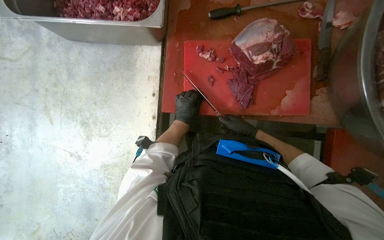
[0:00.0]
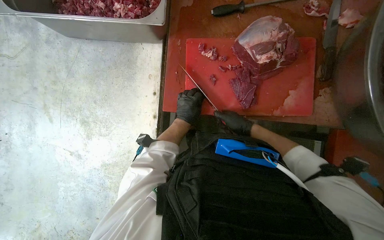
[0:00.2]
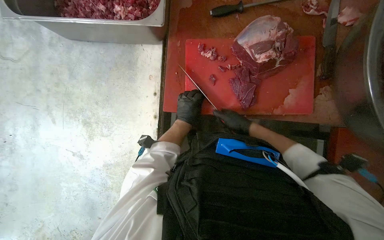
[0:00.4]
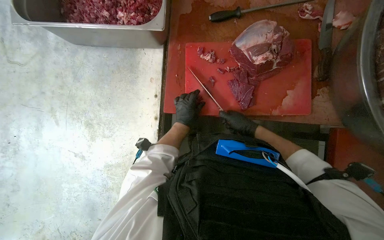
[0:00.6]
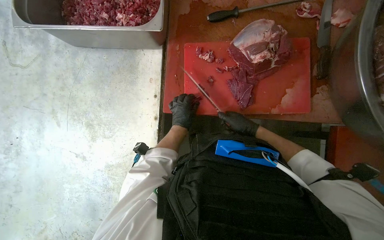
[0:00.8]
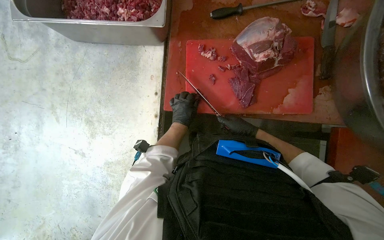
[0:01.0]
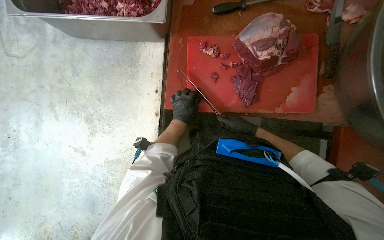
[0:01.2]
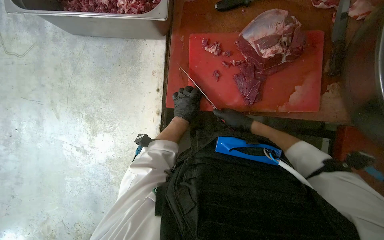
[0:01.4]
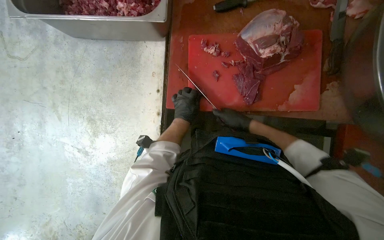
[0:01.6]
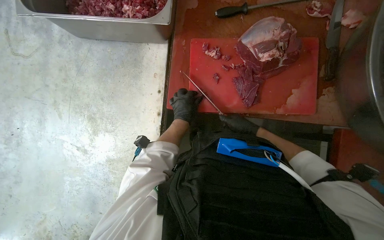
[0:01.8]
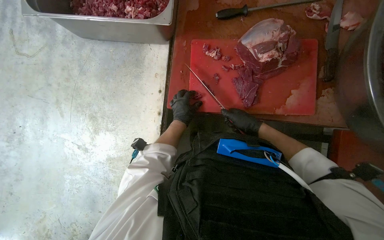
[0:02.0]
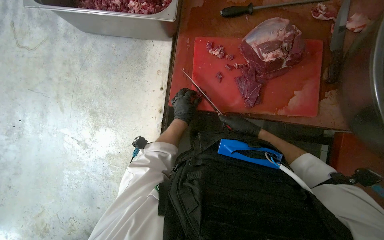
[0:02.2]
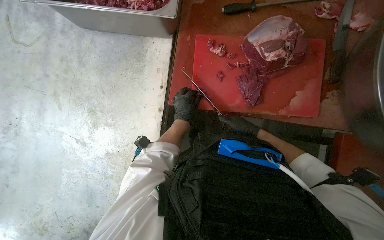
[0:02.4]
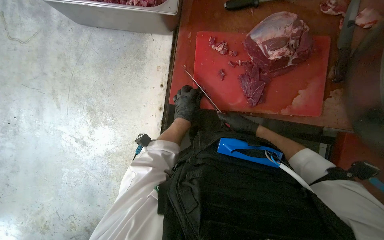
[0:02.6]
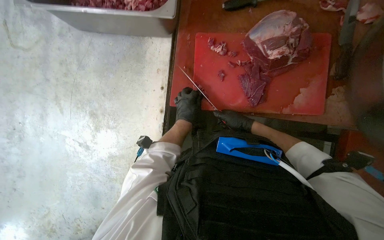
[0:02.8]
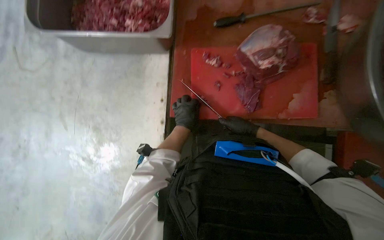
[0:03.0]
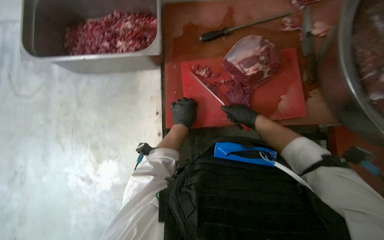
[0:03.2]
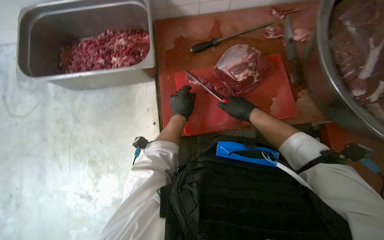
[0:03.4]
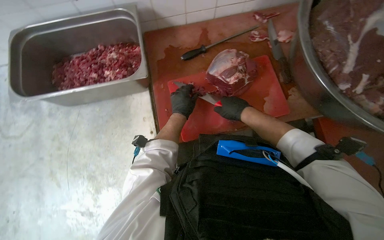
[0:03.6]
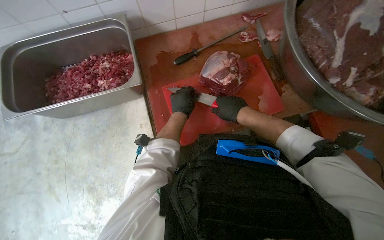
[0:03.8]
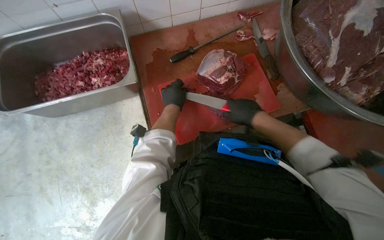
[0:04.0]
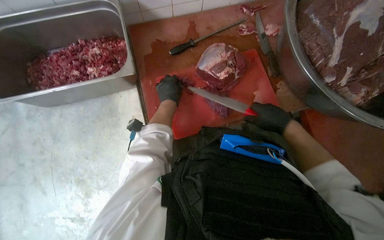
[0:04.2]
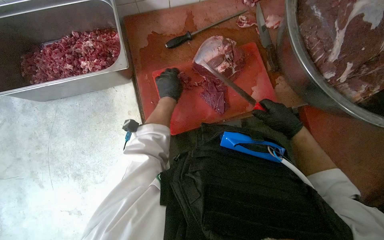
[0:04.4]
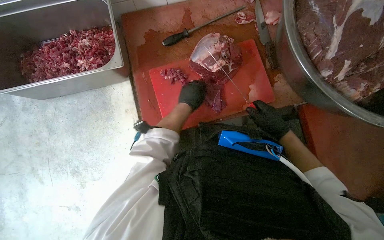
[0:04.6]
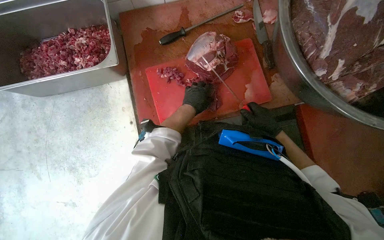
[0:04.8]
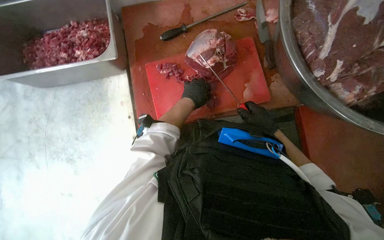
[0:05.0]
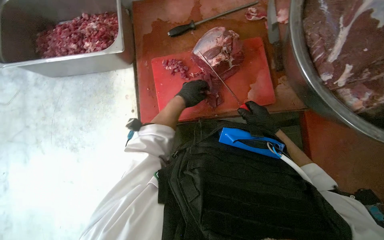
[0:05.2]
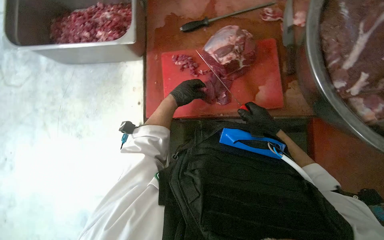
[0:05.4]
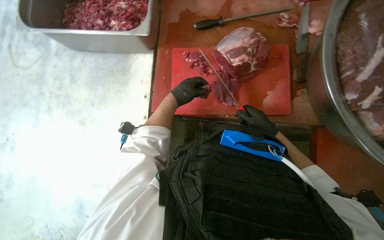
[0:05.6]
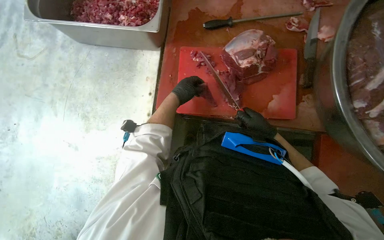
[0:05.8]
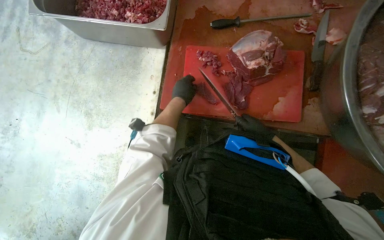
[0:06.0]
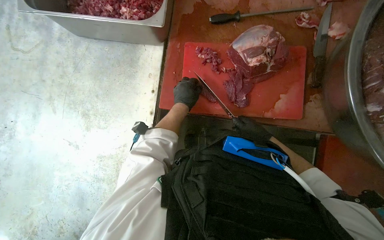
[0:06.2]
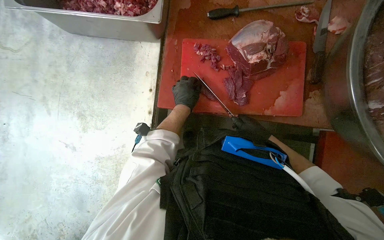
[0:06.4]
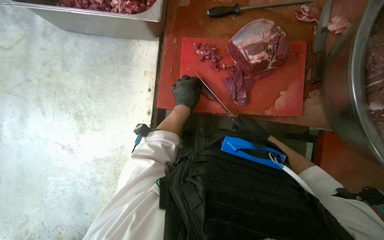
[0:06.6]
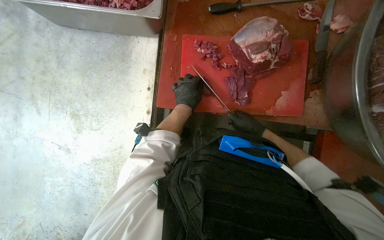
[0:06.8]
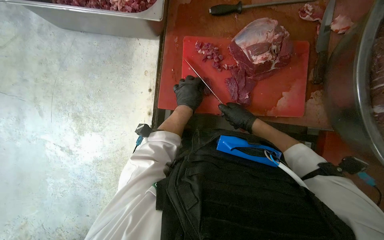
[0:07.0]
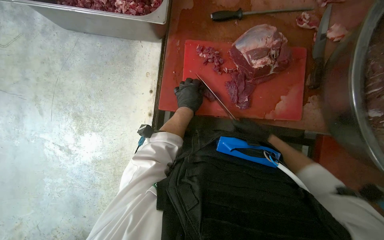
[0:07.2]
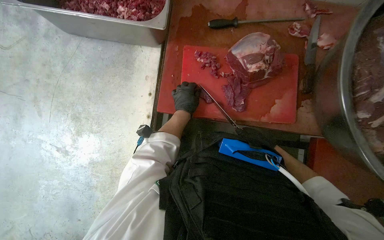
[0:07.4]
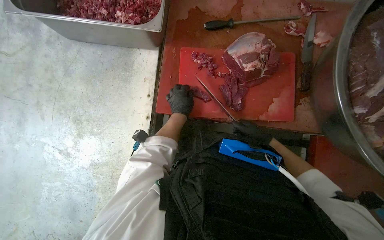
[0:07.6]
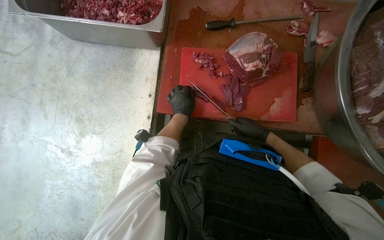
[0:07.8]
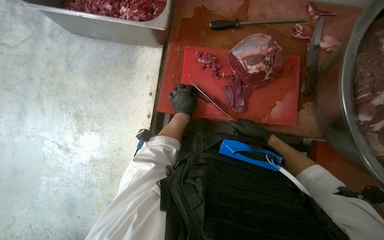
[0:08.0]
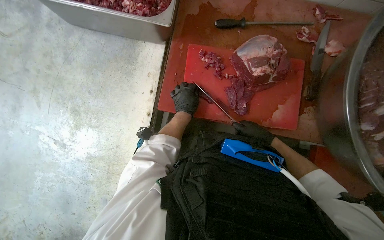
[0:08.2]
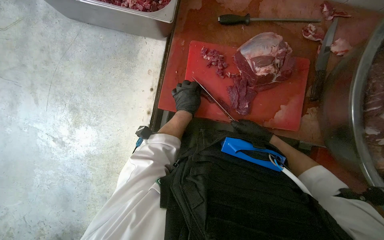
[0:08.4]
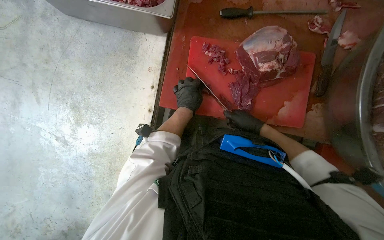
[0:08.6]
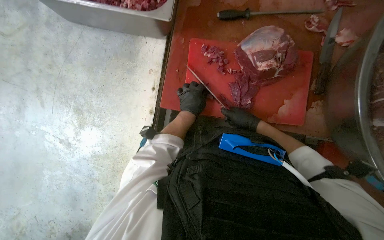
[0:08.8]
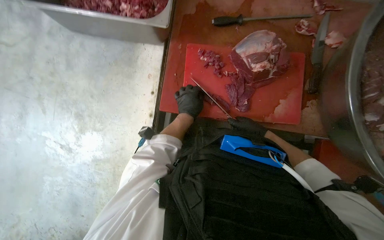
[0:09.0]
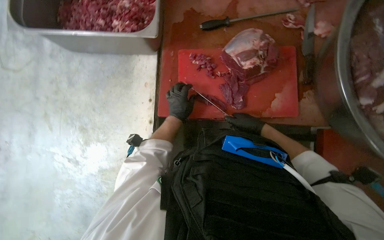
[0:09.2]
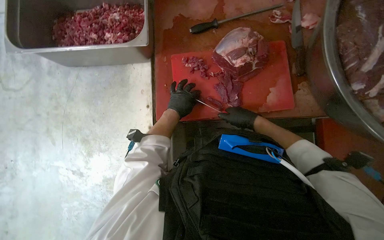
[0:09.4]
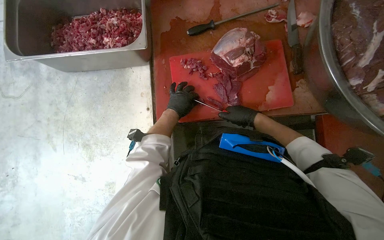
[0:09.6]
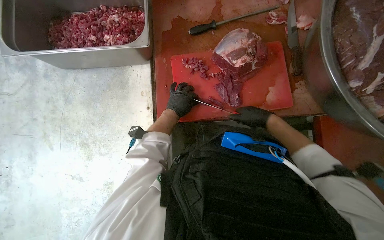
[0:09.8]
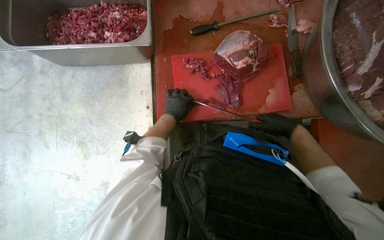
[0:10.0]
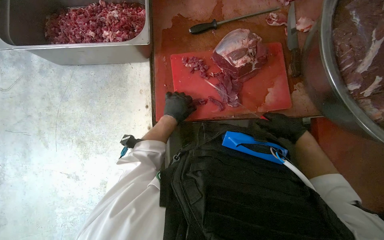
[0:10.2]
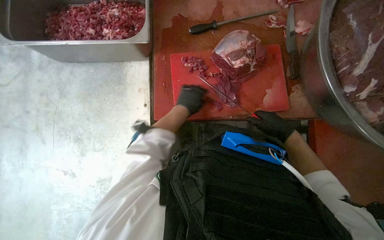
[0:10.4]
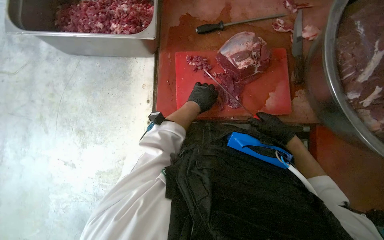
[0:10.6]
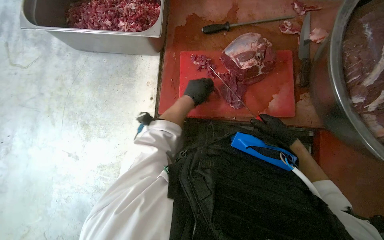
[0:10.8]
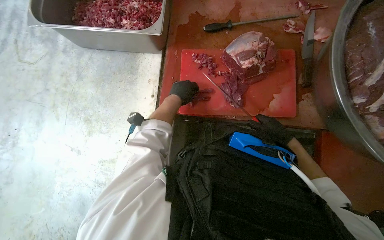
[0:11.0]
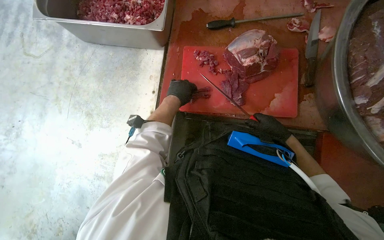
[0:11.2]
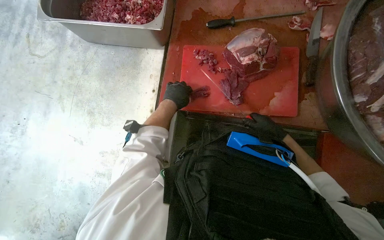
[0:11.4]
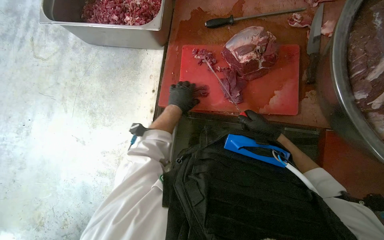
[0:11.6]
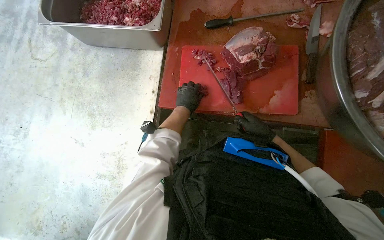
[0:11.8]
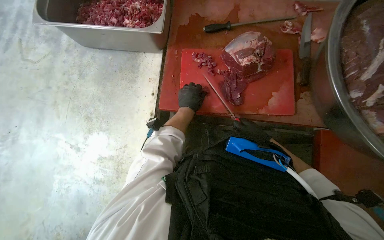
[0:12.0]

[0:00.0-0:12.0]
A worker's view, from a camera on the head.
Job: preparing food.
The whole recording: Cutting meat on board. The worker cuts pieces of meat on a red cutting board with a knife.
0:00.0 to 0:03.0: The hands are busy where they are.
0:03.0 to 0:04.4: The right hand heads nearer to the camera and to the right, covering roughly 20 cm. Meanwhile the left hand shifts approximately 20 cm up the picture.
0:04.4 to 0:06.0: The right hand shifts about 15 cm farther from the camera.
0:06.0 to 0:07.6: The hands stay close to where they were, moving slightly.
0:09.0 to 0:10.4: The right hand goes roughly 15 cm nearer to the camera.
0:10.4 to 0:12.0: The right hand goes roughly 15 cm farther from the camera.

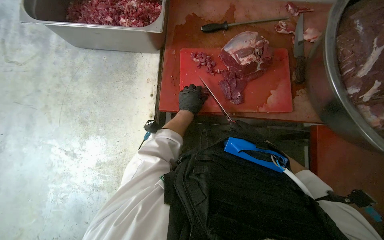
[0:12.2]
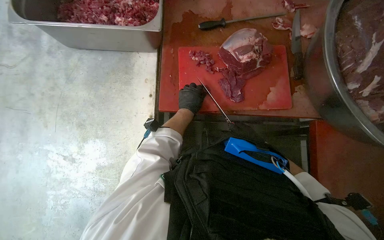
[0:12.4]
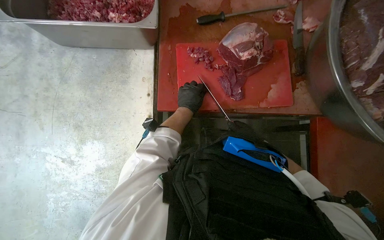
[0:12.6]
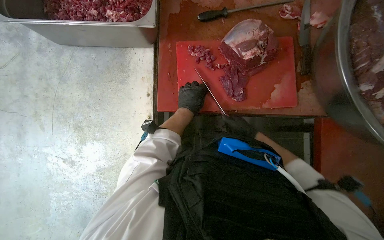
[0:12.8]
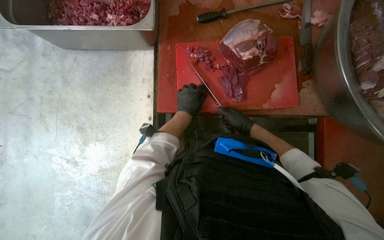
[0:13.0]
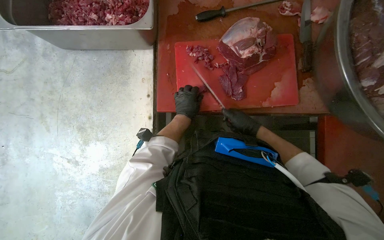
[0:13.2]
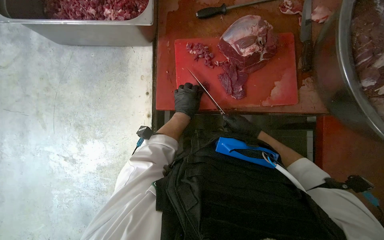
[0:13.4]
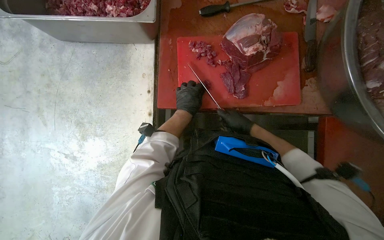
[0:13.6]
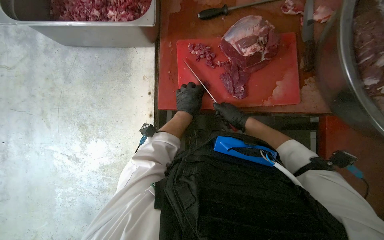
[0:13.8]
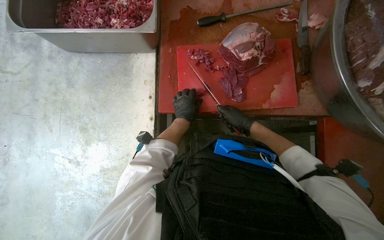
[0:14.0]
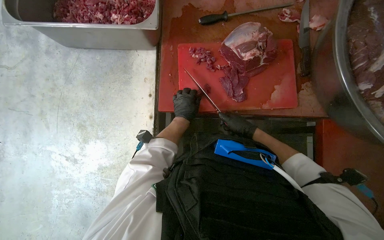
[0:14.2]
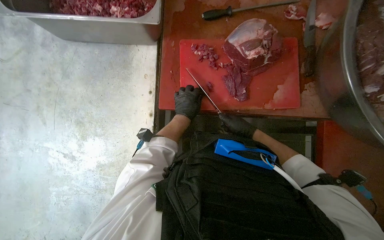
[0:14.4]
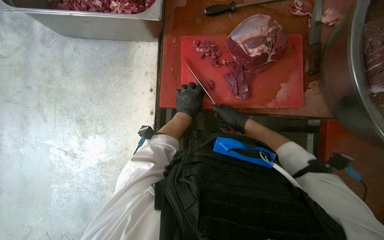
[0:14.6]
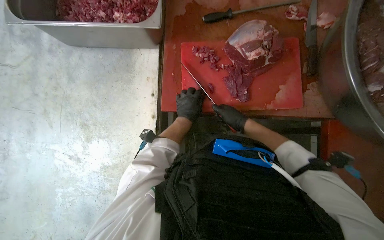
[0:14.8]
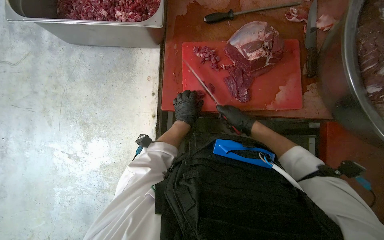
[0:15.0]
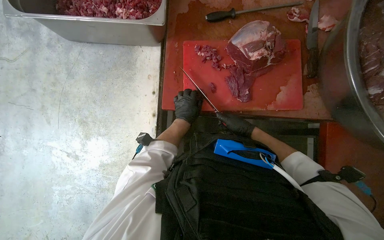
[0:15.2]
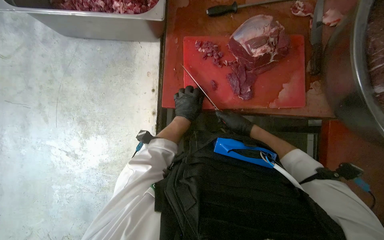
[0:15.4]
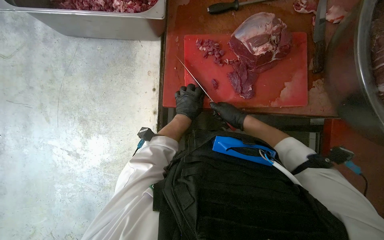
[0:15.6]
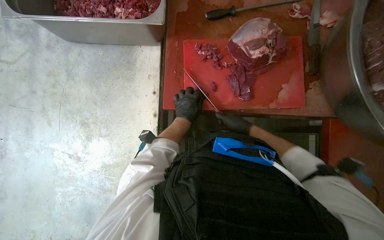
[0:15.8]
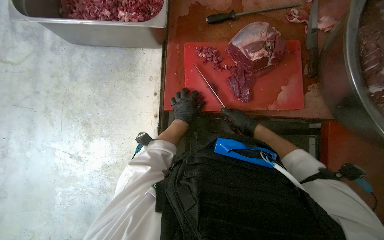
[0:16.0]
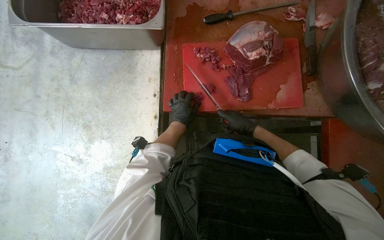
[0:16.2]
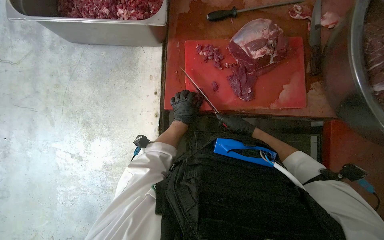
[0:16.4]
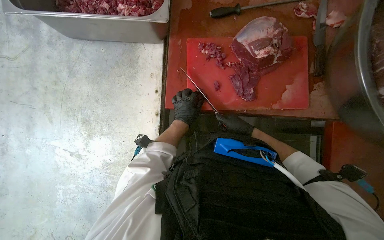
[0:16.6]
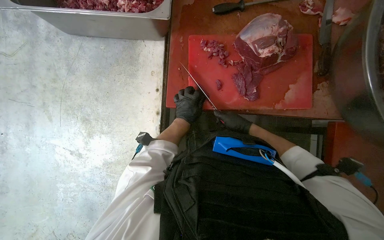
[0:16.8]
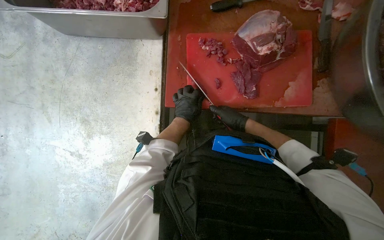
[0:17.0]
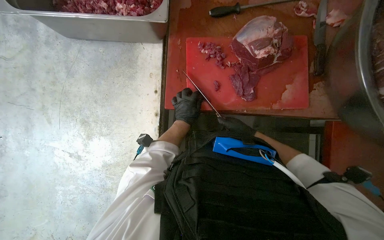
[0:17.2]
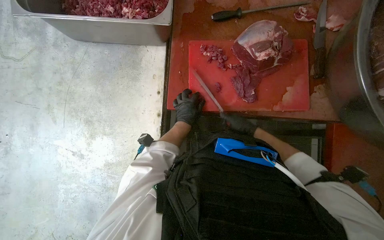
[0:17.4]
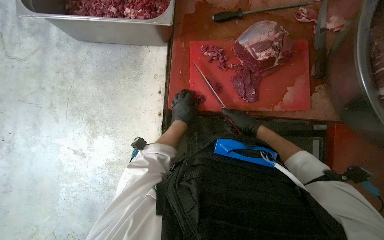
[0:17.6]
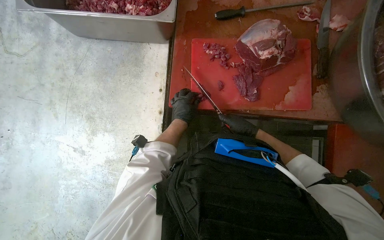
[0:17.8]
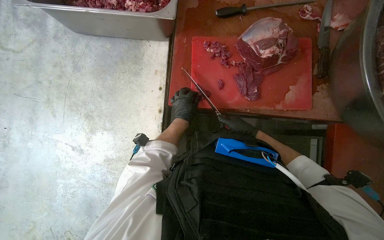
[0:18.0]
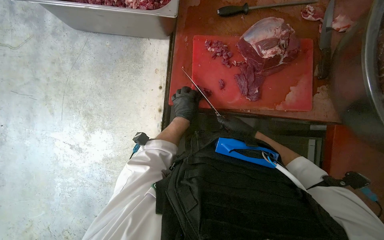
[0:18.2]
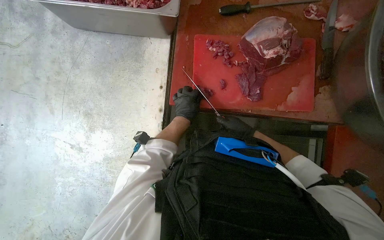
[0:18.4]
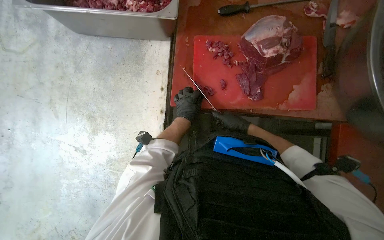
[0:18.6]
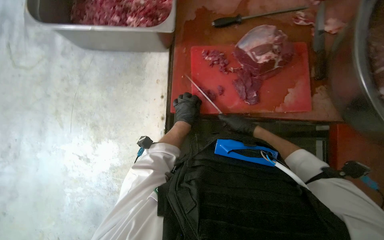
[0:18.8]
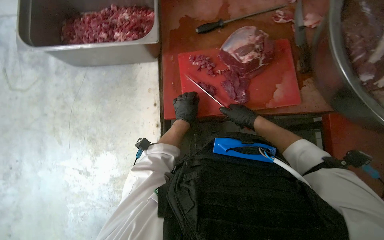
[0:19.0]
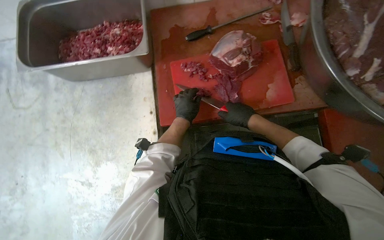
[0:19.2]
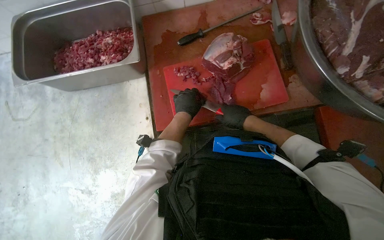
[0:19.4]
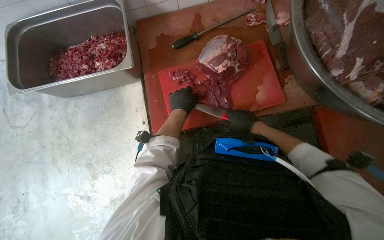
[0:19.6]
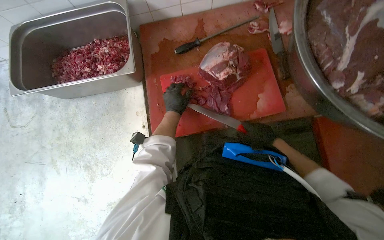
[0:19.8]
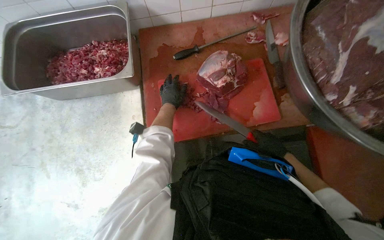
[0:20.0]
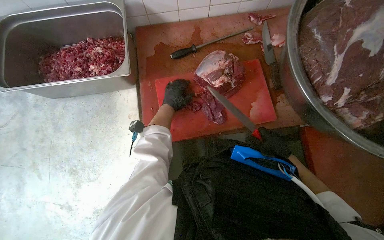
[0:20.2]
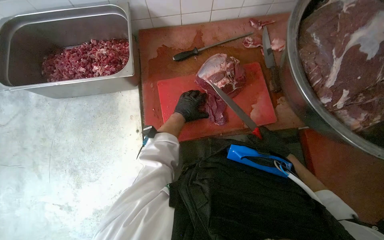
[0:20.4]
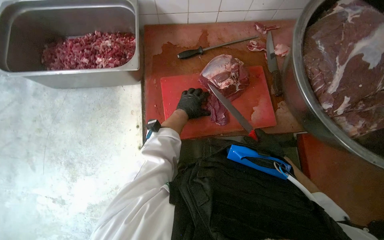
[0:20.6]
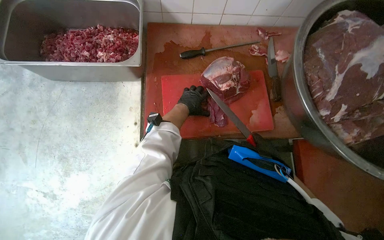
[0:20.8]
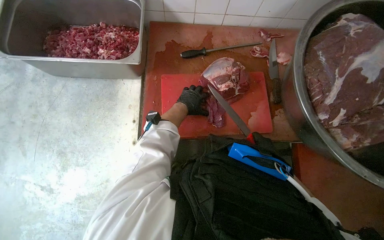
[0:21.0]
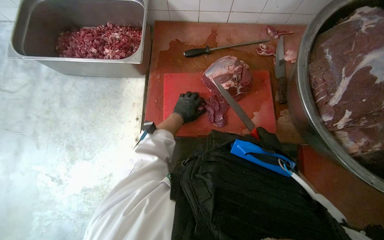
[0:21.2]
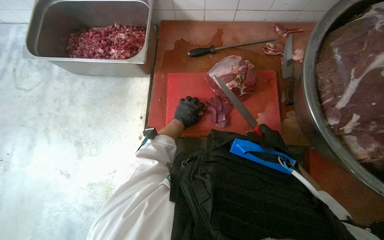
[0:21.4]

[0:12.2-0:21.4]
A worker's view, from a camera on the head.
Job: preparing food.
The whole recording: Cutting meat on board. The worker cuts pieces of meat on a red cutting board with a knife.
0:12.2 to 0:13.8: The right hand is displaced to the left by roughly 10 cm.
0:13.8 to 0:18.4: The hands make small movements and keep their place.
0:18.4 to 0:19.8: The right hand shifts some 10 cm nearer to the camera.
